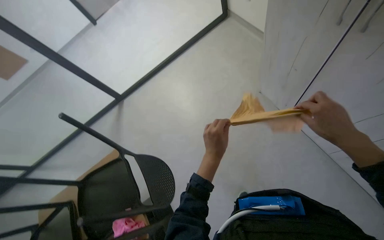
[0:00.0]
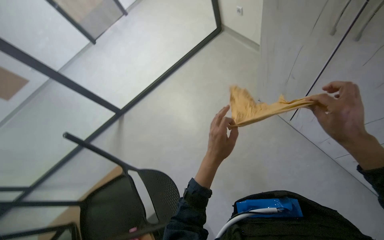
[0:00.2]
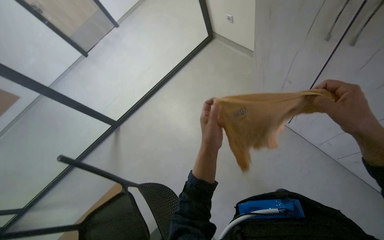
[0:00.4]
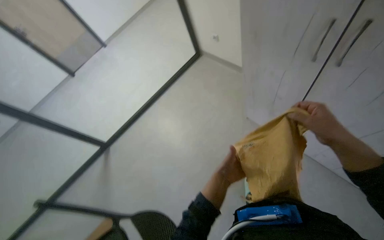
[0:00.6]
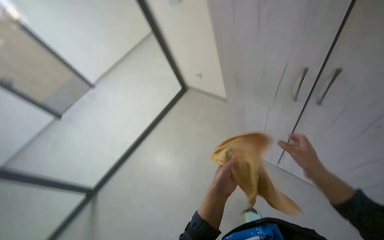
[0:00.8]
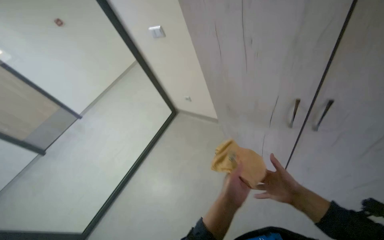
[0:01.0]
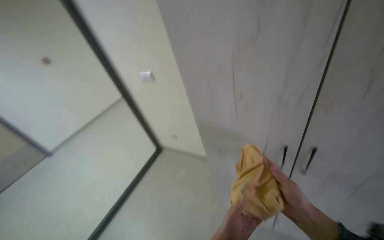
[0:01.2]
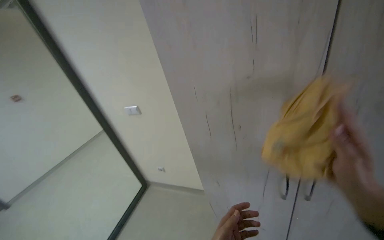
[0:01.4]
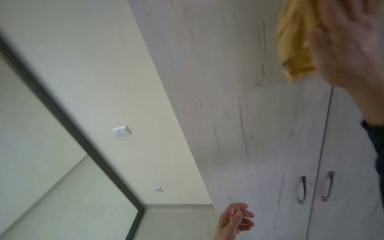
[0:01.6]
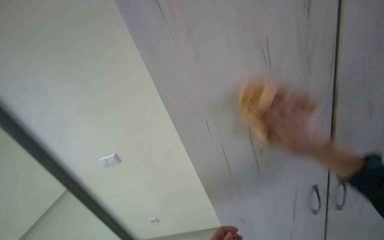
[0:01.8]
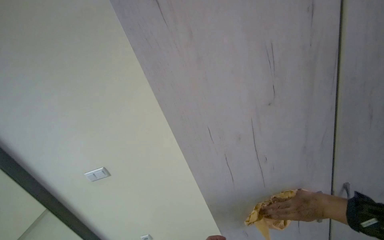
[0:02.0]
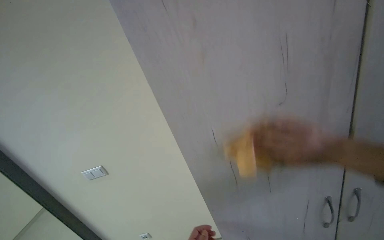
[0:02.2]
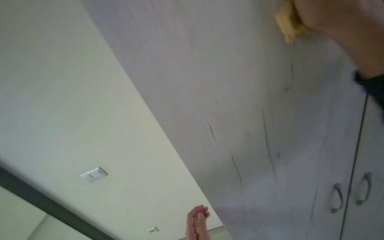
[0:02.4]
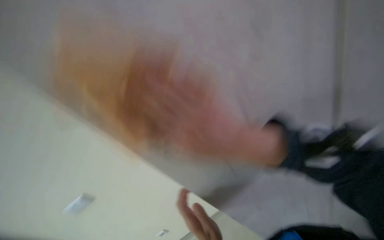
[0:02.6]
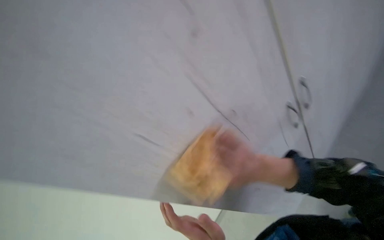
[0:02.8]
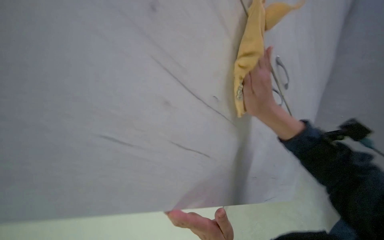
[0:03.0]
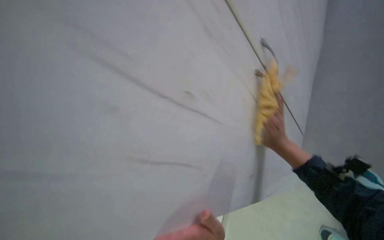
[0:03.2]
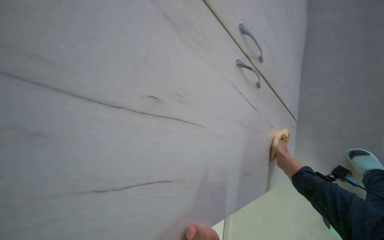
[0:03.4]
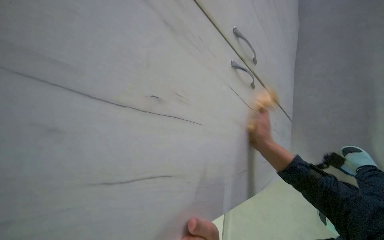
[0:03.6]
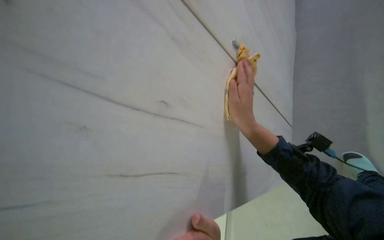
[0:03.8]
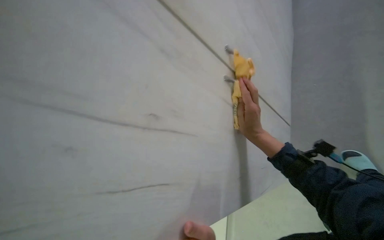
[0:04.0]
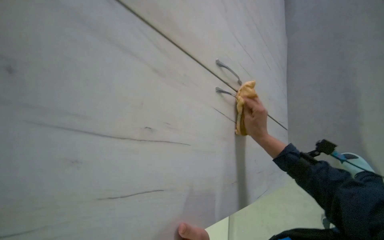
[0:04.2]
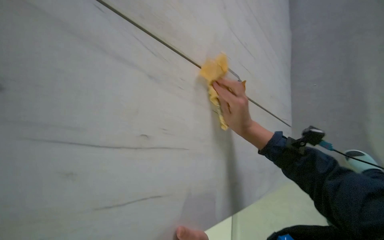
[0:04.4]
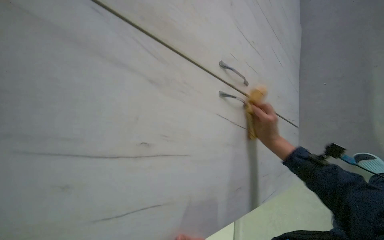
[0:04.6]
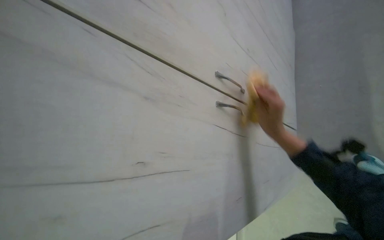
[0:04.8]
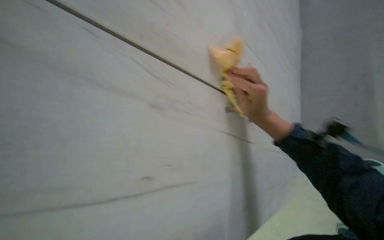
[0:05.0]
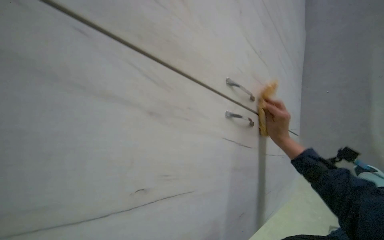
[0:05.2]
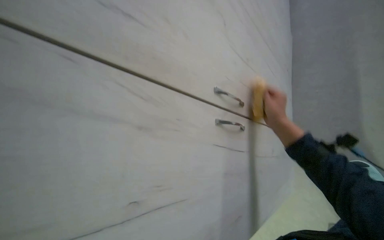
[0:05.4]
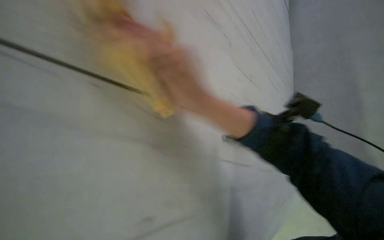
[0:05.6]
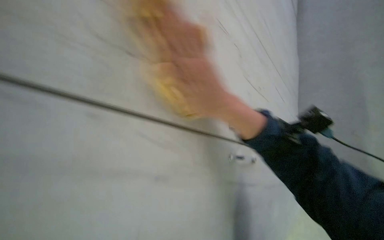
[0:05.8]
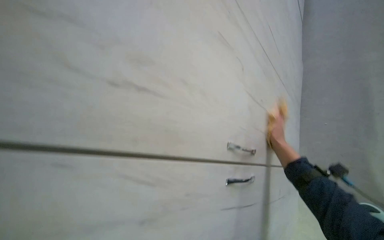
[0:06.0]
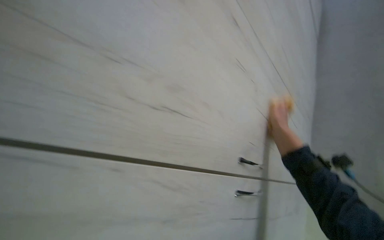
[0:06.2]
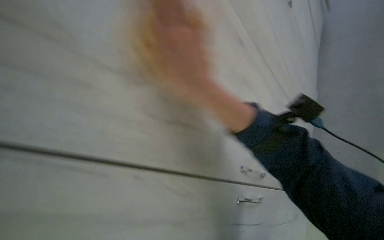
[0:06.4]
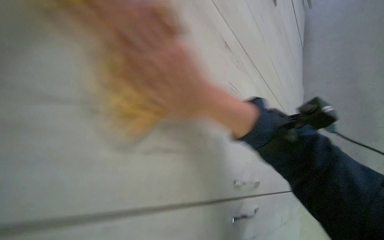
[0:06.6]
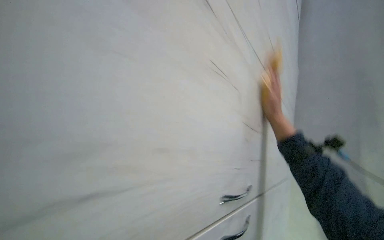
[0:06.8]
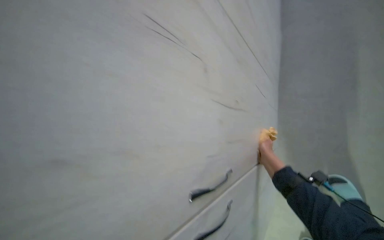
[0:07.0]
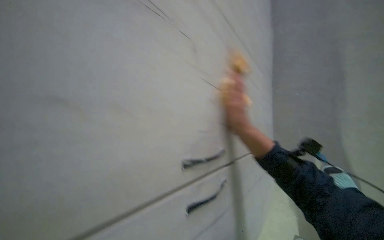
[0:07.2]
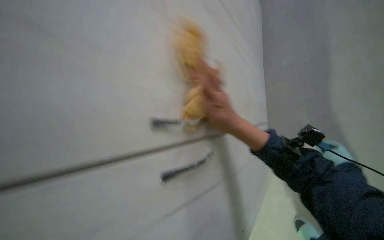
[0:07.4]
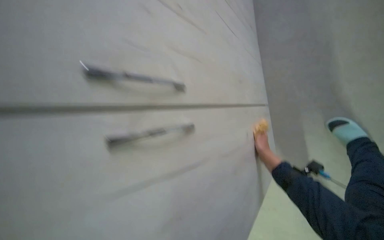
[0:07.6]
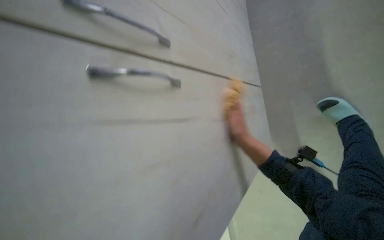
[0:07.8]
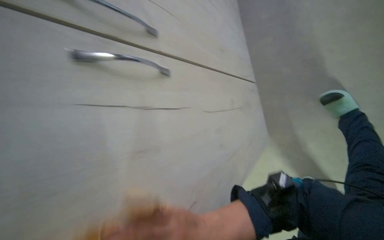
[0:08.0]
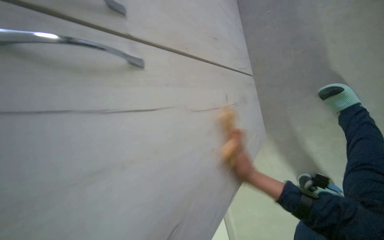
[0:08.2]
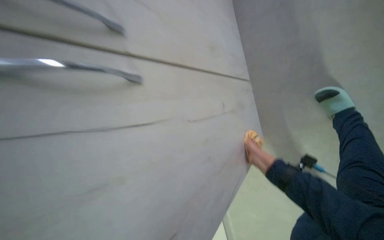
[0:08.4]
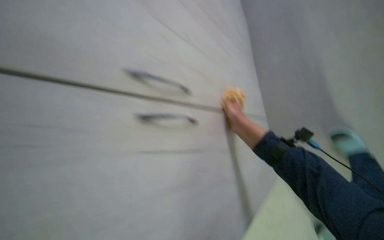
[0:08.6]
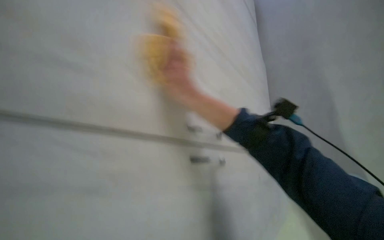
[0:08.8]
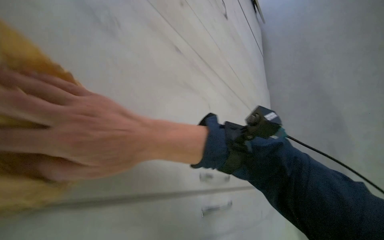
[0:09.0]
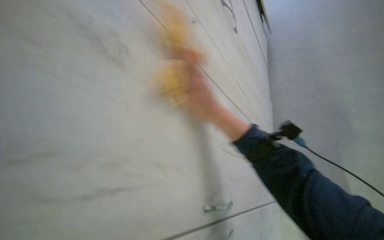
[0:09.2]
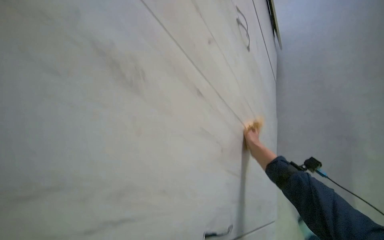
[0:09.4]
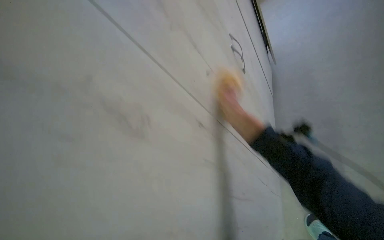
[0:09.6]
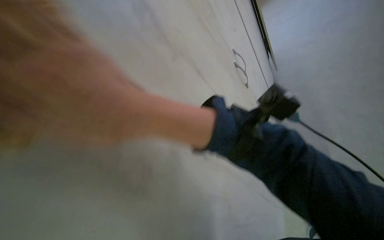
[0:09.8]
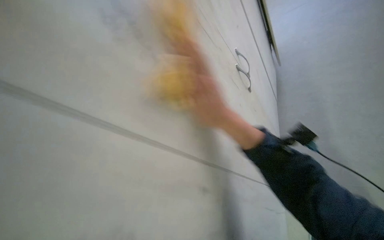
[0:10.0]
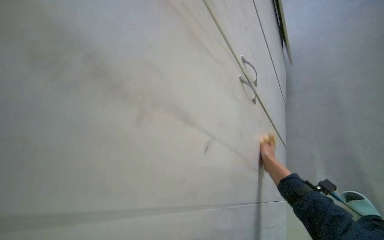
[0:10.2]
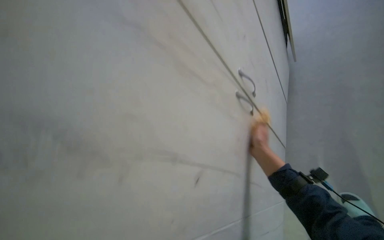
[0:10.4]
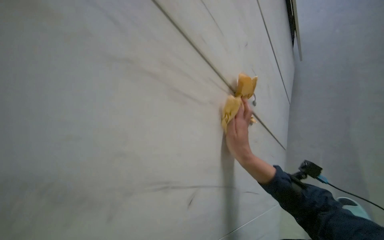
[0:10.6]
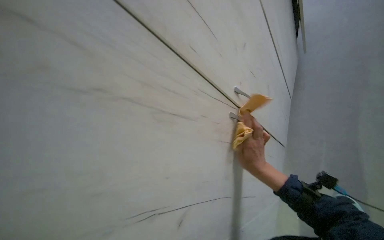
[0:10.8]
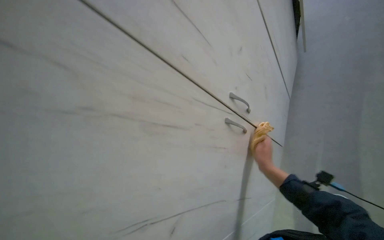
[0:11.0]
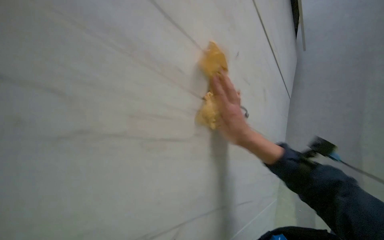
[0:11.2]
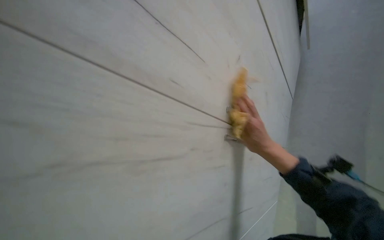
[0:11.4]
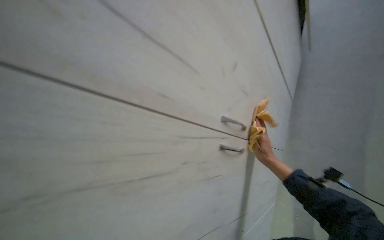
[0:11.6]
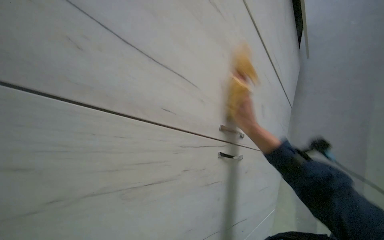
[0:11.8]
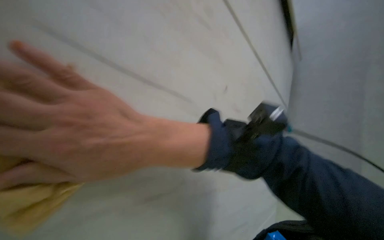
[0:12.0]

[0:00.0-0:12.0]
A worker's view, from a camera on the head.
Job: organizing items.
The whole recording: Cleaning and organizing kitchen cabinet. The worker cleans and organizes items, shelves, and the exterior of the kitchen cabinet.
0:01.6 to 0:03.0: The wearer looks approximately 60 degrees further to the right.
0:03.0 to 0:04.4: The right hand goes to the right and returns, approximately 20 cm each way.
0:06.0 to 0:07.6: The right hand moves left and right over roughly 35 cm, changing direction 3 times.
0:07.6 to 0:09.0: The view tips upward by about 20 degrees.
0:10.4 to 0:12.0: The view tips upward by some 15 degrees. The right hand swings left and right, some 35 cm each way, with 4 reversals.

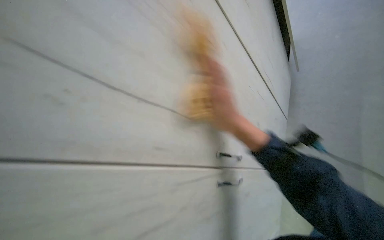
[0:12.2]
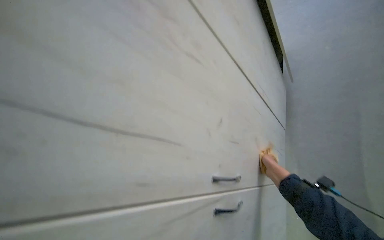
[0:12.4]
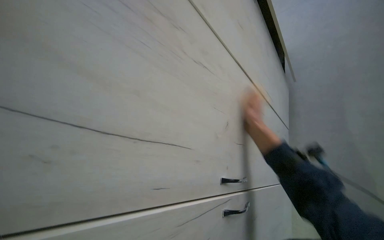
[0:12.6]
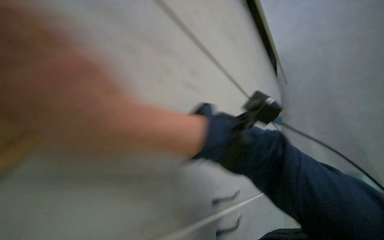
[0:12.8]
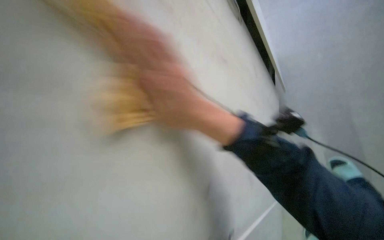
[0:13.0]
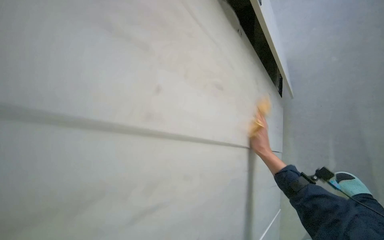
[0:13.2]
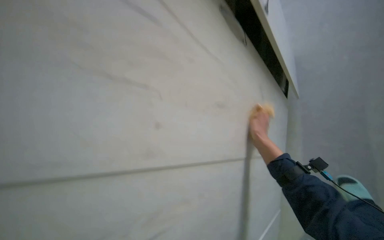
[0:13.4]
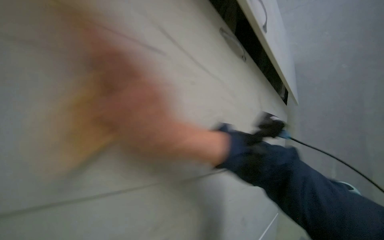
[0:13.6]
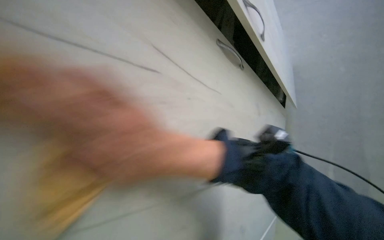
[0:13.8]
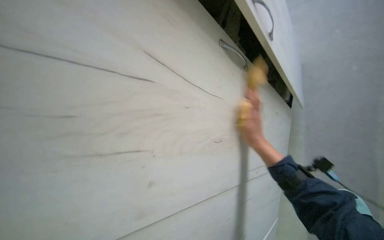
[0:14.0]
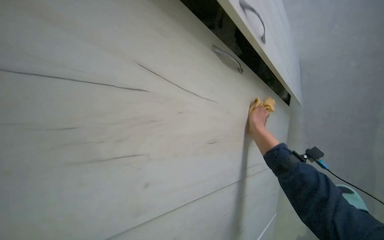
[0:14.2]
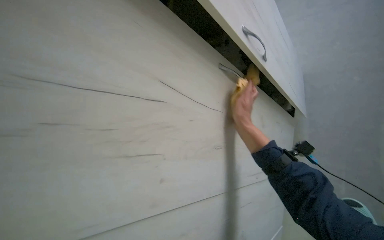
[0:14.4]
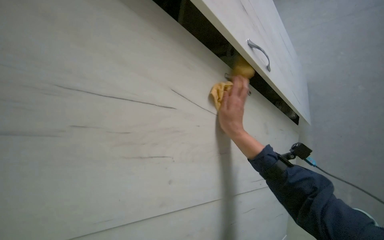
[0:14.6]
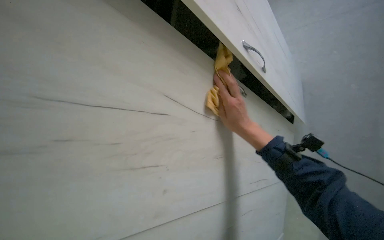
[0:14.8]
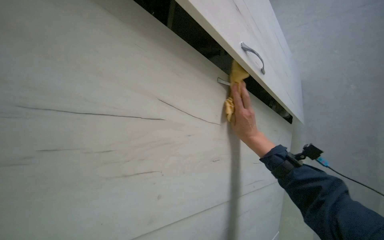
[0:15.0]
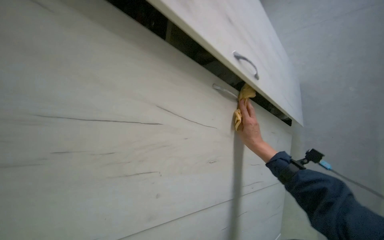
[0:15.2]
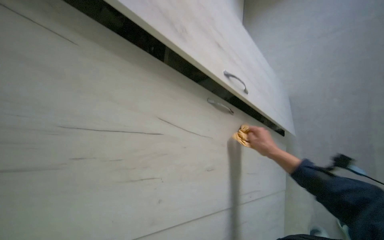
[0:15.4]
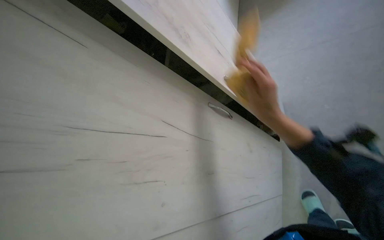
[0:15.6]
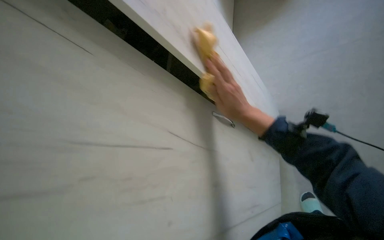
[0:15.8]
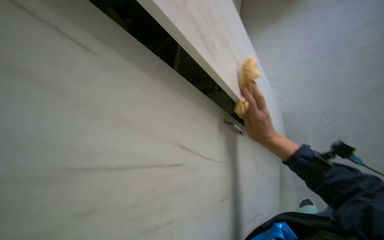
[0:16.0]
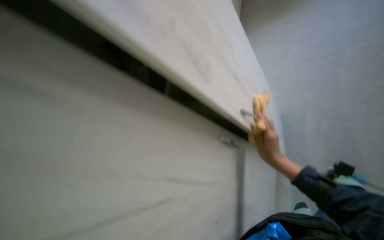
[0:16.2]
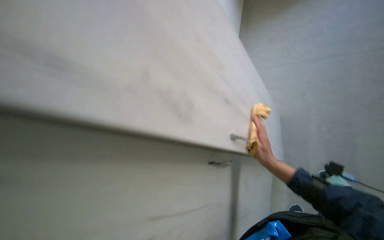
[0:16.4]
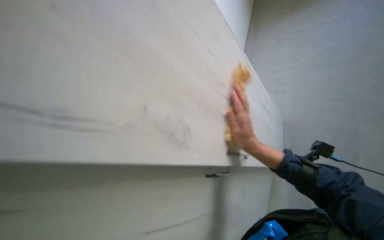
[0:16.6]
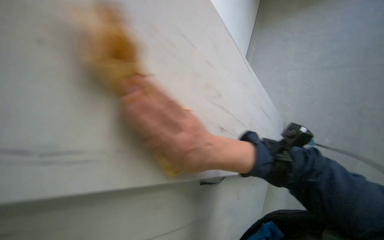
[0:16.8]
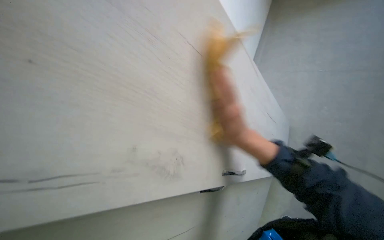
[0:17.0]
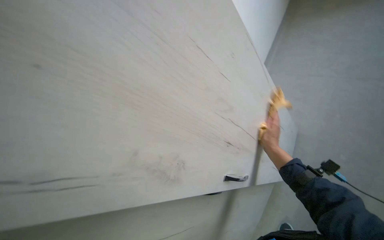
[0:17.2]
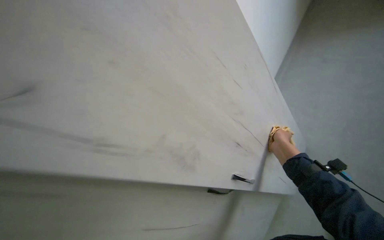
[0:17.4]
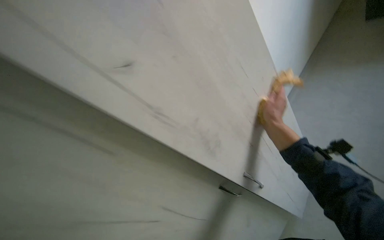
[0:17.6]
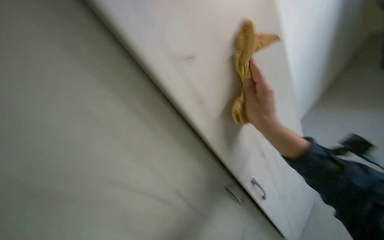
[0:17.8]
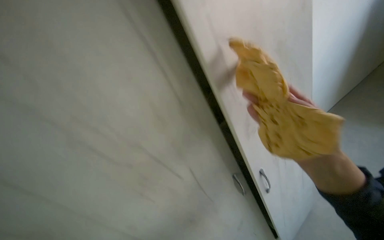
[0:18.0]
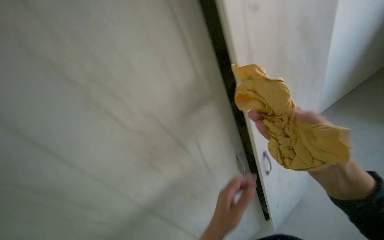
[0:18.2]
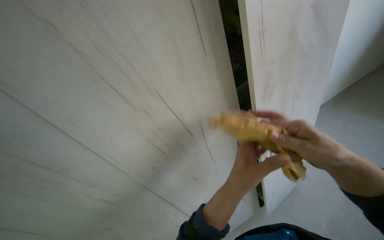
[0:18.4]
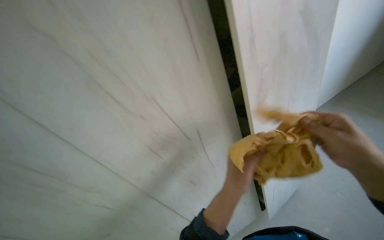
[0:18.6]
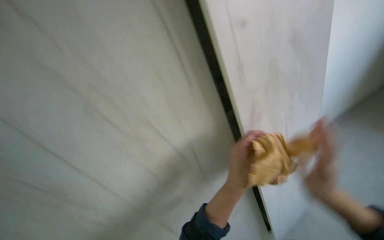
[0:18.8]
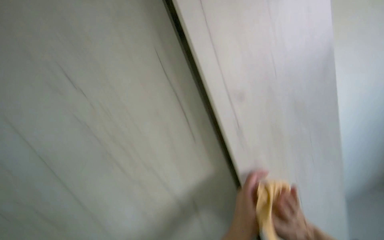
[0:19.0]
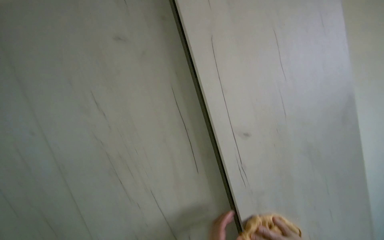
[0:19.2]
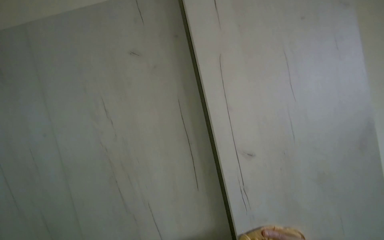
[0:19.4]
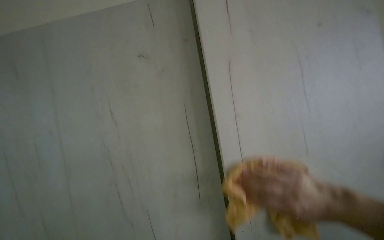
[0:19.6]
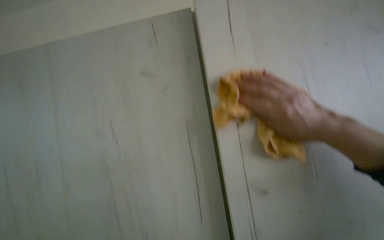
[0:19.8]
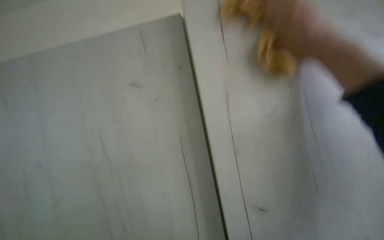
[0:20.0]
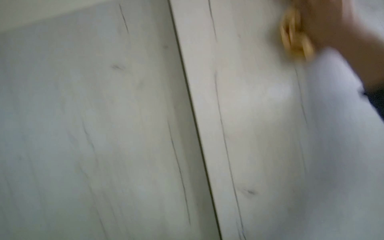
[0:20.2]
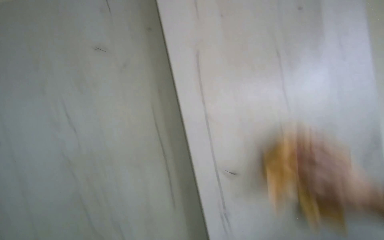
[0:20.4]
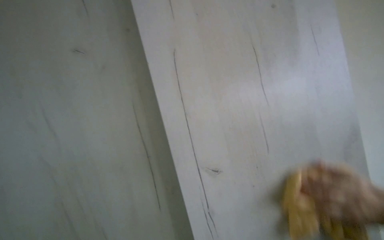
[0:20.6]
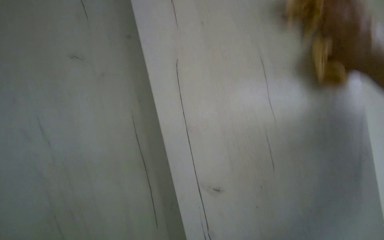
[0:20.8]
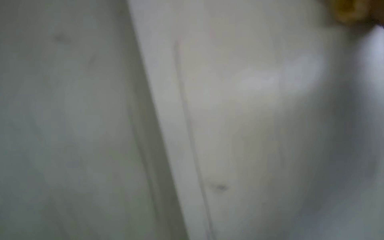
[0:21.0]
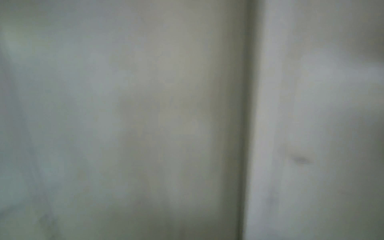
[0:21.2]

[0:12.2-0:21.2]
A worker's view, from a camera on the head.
Job: organizing items.
The whole recording: Cleaning and organizing kitchen cabinet. The worker cleans and organizes items, shelves, and the exterior of the kitchen cabinet.
0:13.8 to 0:15.2: The right hand goes left and right, about 20 cm each way, reversing 2 times.
0:15.2 to 0:16.6: The right hand moves nearer to the camera, some 10 cm, and goes up the picture and returns, about 20 cm each way.
0:16.6 to 0:18.2: The wearer looks about 15 degrees further upward. The right hand moves left and right over about 30 cm, changing direction 2 times.
0:18.2 to 0:19.8: The head turns to the left by some 30 degrees. The wearer looks approximately 50 degrees further upward.
0:19.8 to 0:21.2: The camera pitches downward, by roughly 20 degrees.
